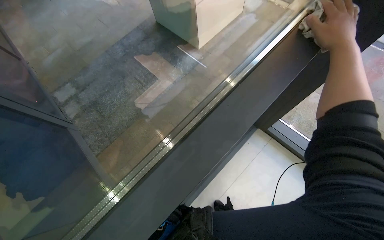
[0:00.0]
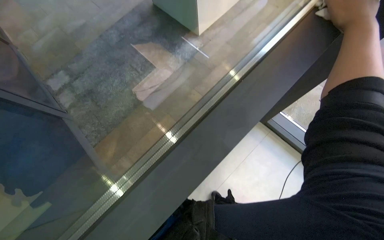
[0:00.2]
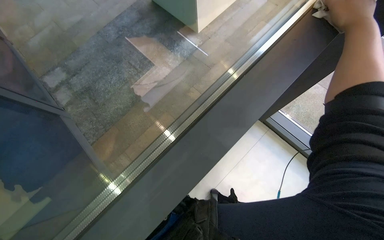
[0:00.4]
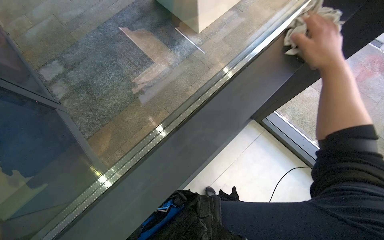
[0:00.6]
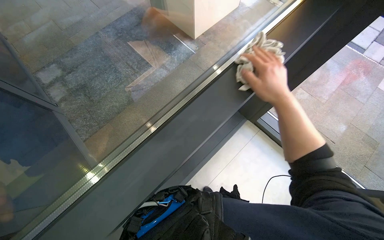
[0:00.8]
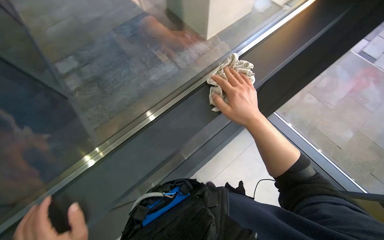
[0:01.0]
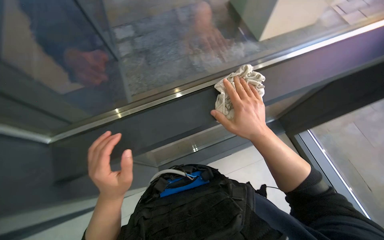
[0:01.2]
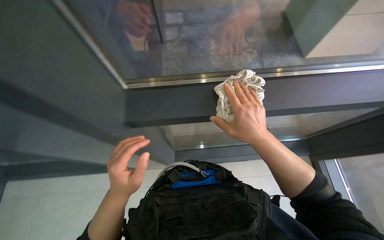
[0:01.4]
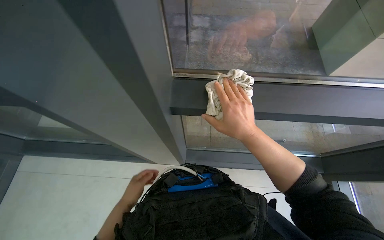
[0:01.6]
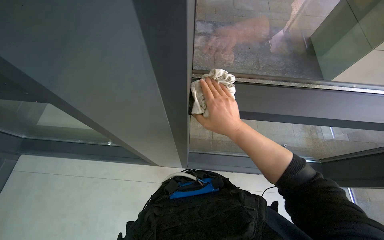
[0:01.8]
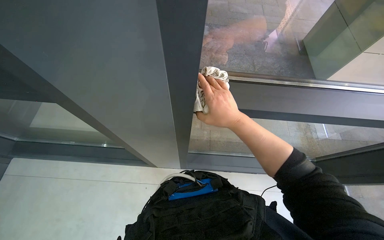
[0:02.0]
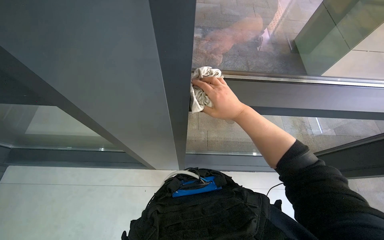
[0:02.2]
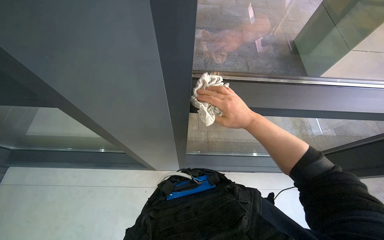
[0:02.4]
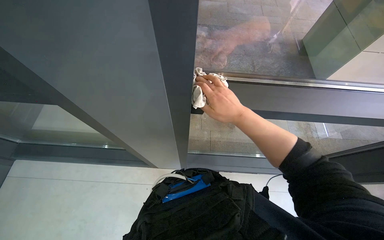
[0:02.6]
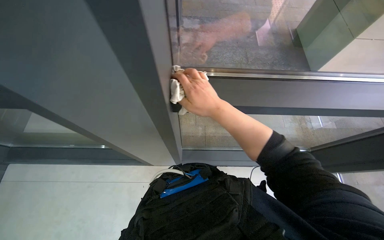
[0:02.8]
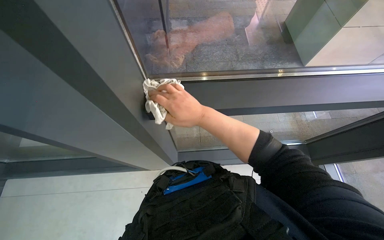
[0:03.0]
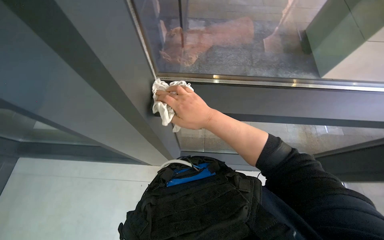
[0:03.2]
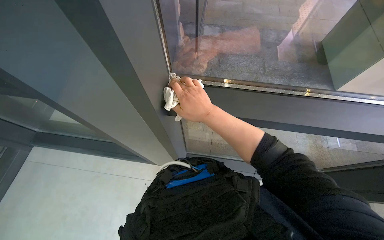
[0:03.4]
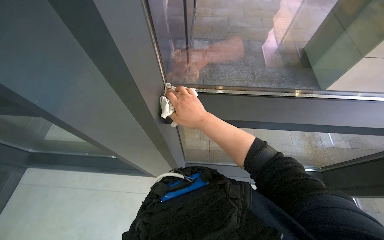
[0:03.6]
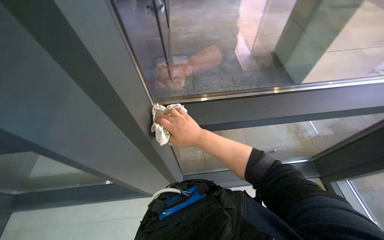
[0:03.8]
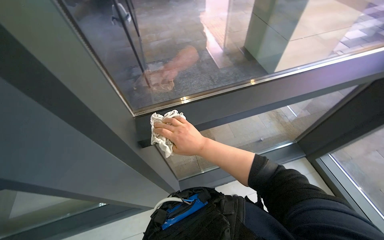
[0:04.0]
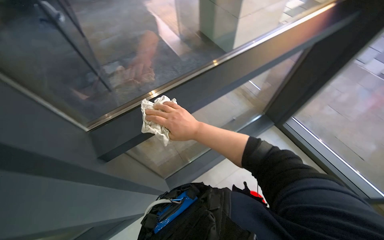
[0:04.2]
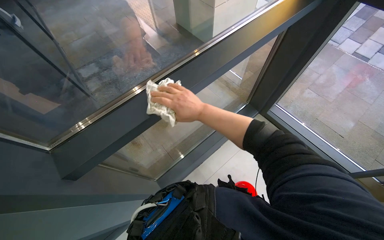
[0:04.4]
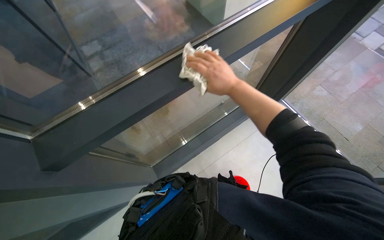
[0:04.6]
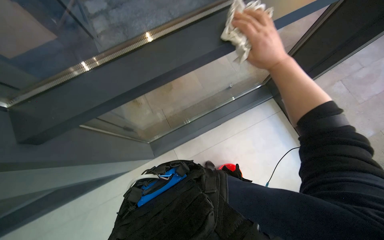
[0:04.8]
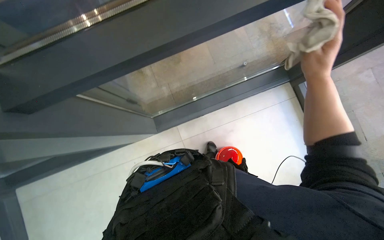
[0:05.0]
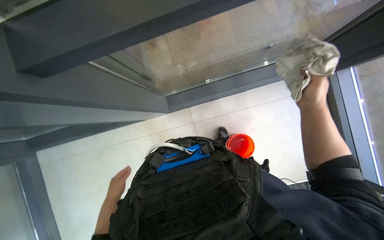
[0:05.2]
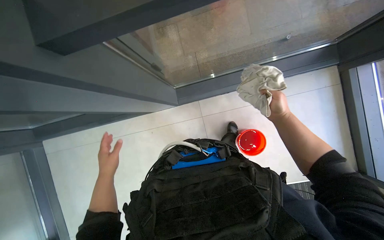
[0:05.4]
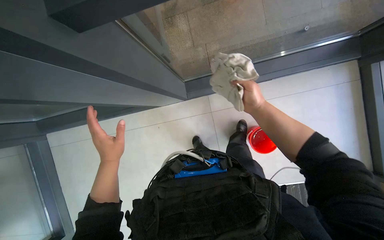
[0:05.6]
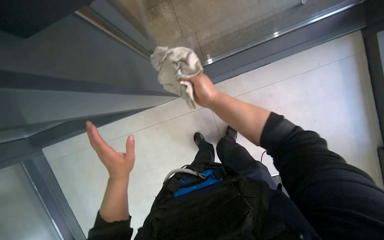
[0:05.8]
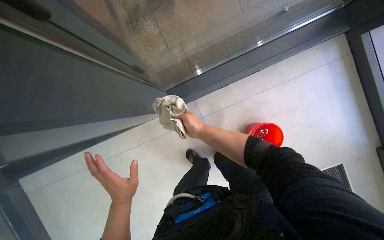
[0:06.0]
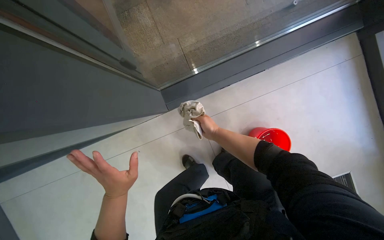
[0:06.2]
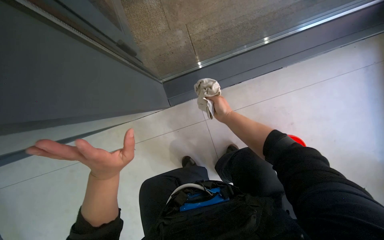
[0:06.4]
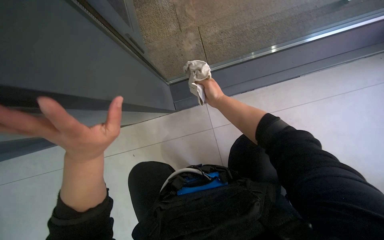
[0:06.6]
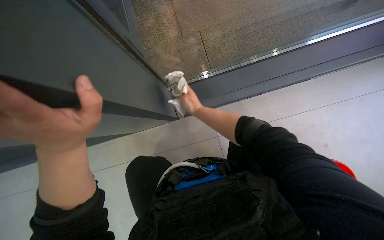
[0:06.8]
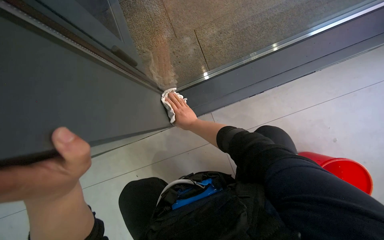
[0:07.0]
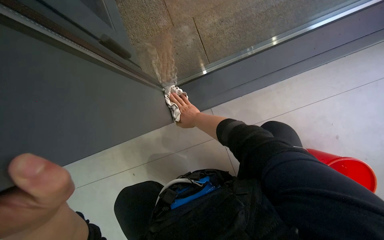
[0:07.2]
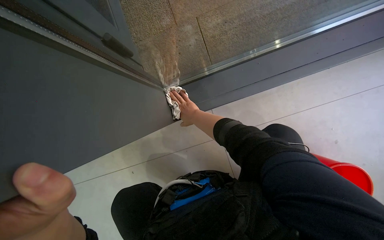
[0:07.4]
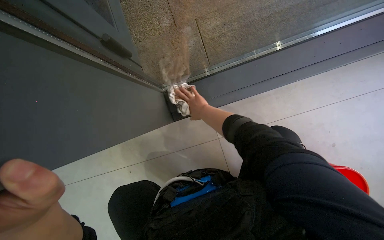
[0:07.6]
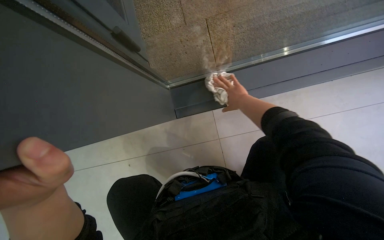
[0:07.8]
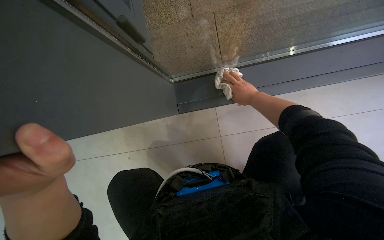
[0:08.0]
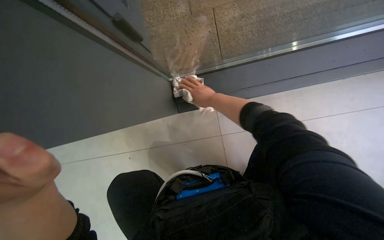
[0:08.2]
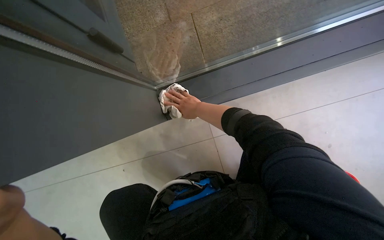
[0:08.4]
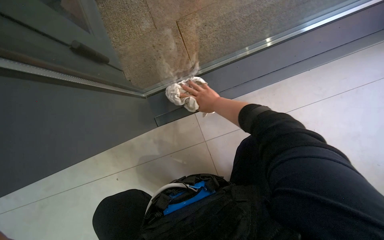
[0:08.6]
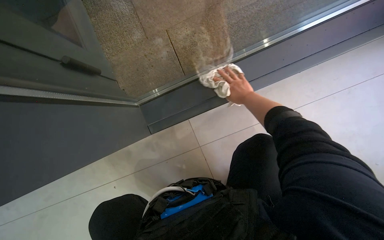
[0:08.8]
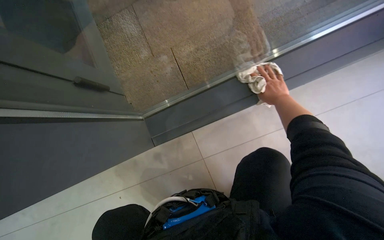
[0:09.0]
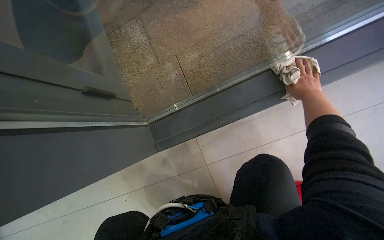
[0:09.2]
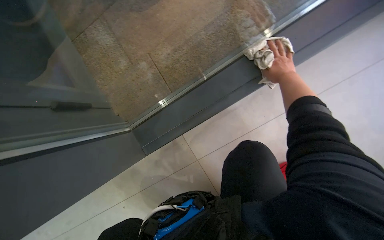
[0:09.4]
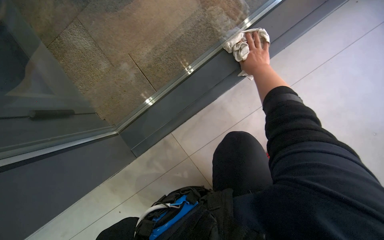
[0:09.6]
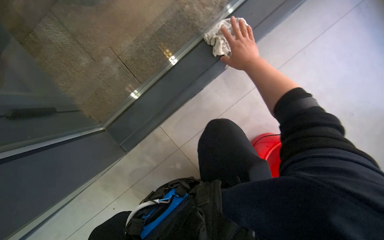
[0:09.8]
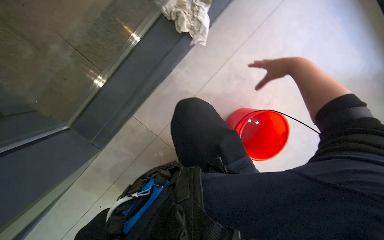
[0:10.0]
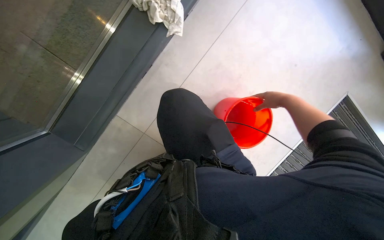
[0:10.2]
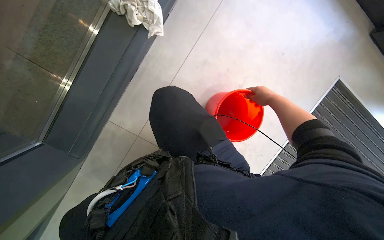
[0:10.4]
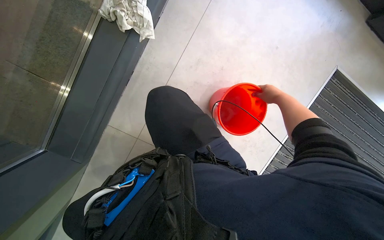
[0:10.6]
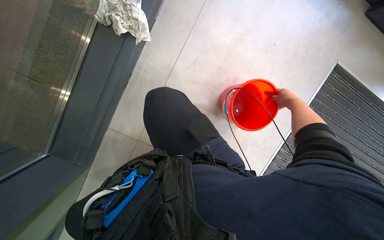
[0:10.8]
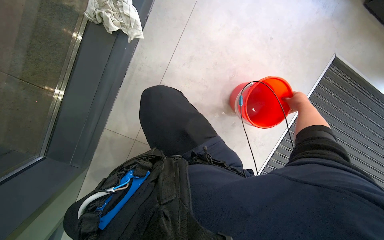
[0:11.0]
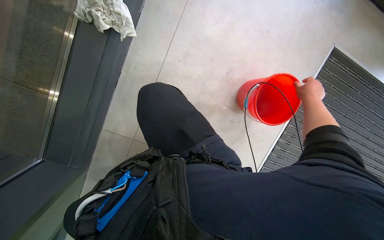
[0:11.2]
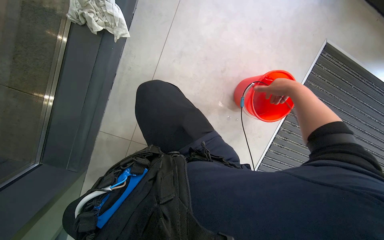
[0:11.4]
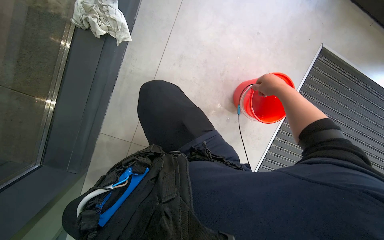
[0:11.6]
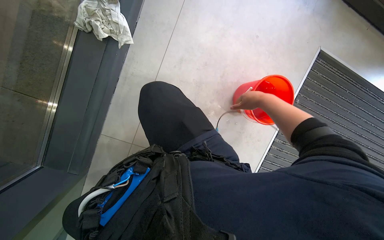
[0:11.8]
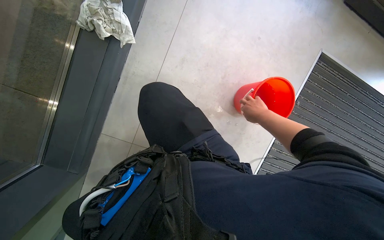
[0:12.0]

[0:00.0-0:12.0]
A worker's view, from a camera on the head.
Job: cleaning windows.
The whole recording: Cleaning window frame. The worker dips a cloth into a bucket and wipes the window frame.
0:00.0 to 0:01.6: The wearer's head swings about 35 degrees to the left.
0:03.0 to 0:04.4: The wearer's head swings some 35 degrees to the right.
0:04.4 to 0:06.0: The camera pitches downward, by about 40 degrees. The scene turns about 25 degrees clockwise in the picture.
0:06.0 to 0:07.6: The wearer moves some 60 cm.
0:07.6 to 0:09.0: The right hand goes left and right, approximately 25 cm each way, reversing 2 times.
0:09.0 to 0:10.4: The head rotates some 40 degrees to the right. The wearer looks some 10 degrees further downward.

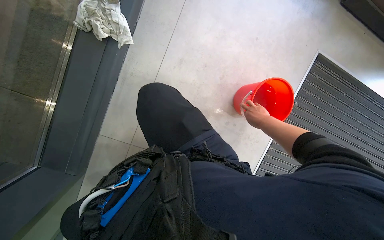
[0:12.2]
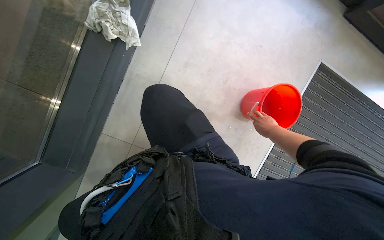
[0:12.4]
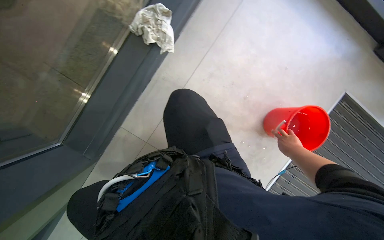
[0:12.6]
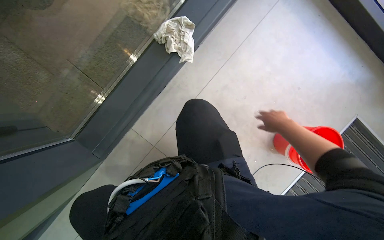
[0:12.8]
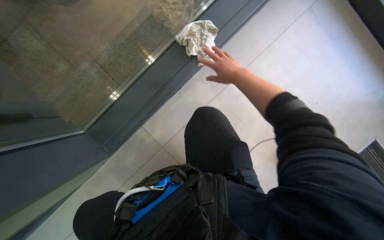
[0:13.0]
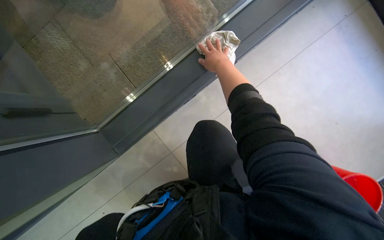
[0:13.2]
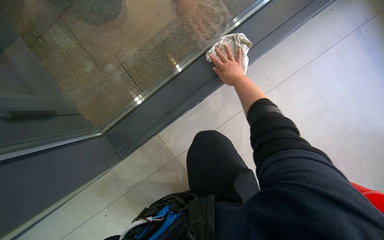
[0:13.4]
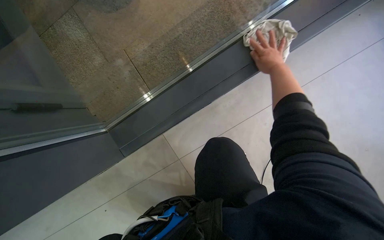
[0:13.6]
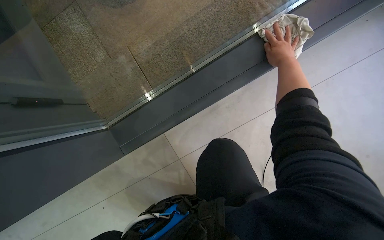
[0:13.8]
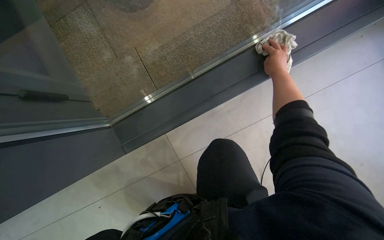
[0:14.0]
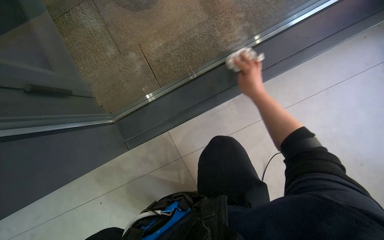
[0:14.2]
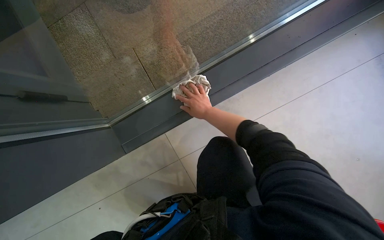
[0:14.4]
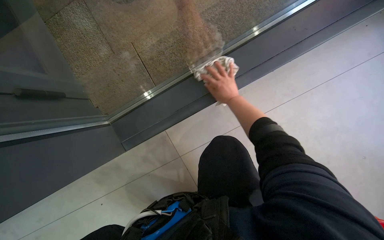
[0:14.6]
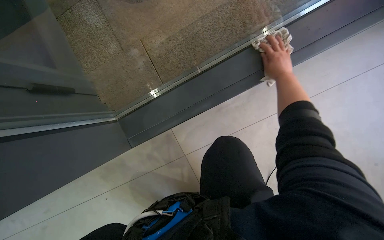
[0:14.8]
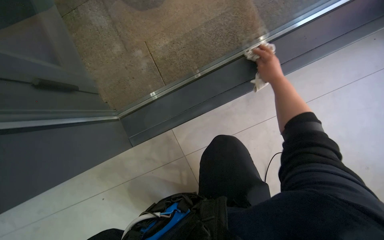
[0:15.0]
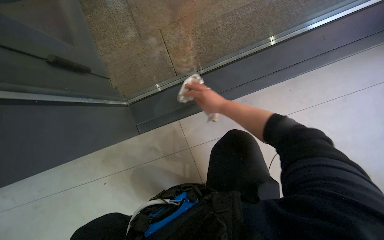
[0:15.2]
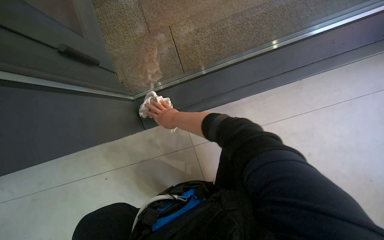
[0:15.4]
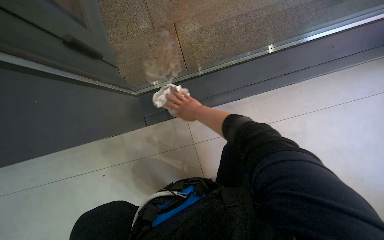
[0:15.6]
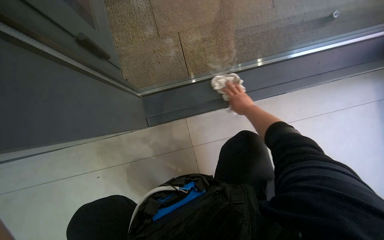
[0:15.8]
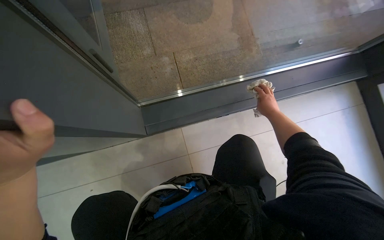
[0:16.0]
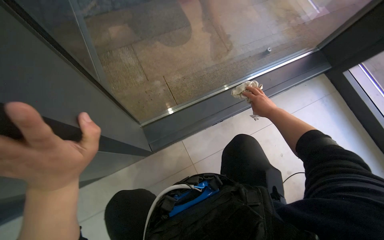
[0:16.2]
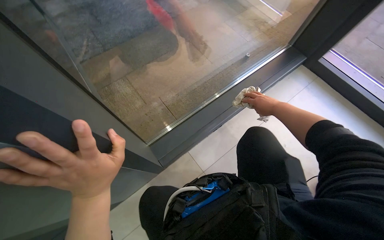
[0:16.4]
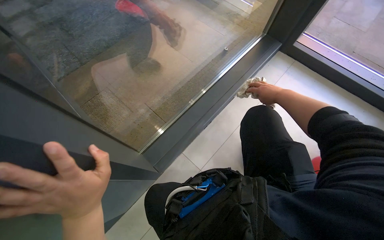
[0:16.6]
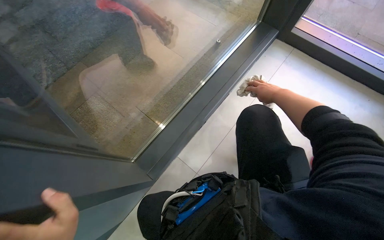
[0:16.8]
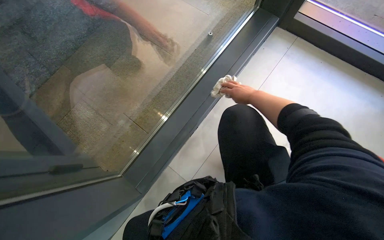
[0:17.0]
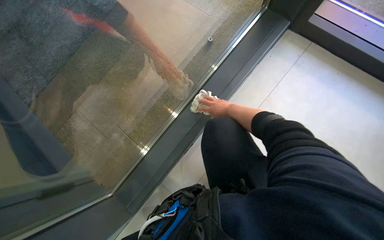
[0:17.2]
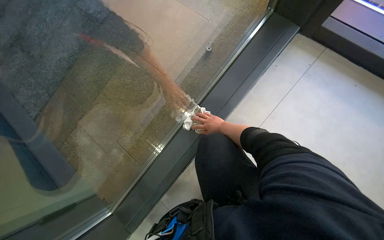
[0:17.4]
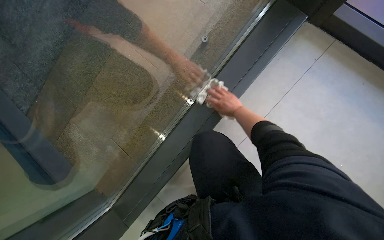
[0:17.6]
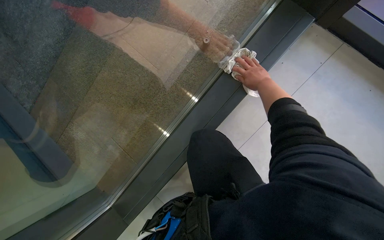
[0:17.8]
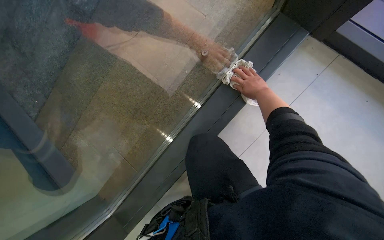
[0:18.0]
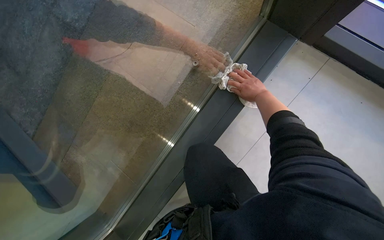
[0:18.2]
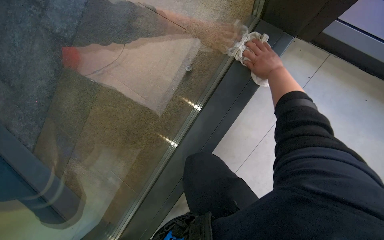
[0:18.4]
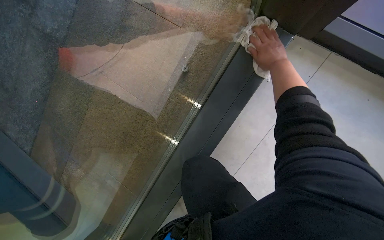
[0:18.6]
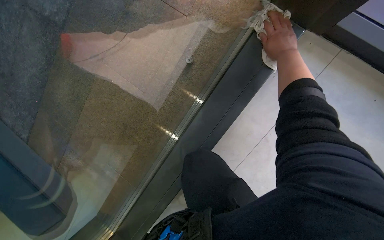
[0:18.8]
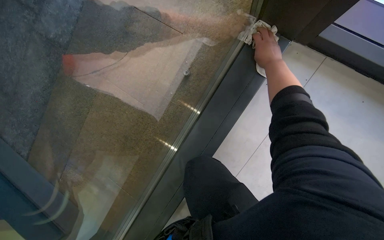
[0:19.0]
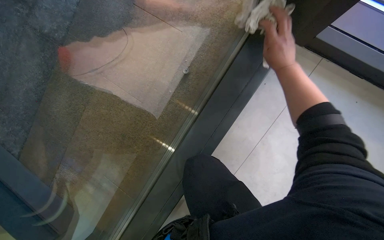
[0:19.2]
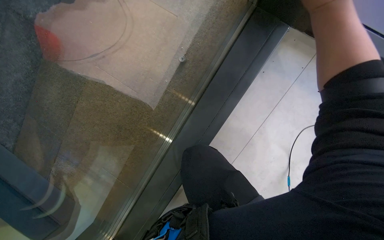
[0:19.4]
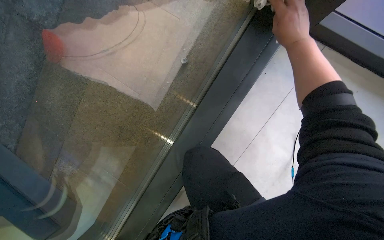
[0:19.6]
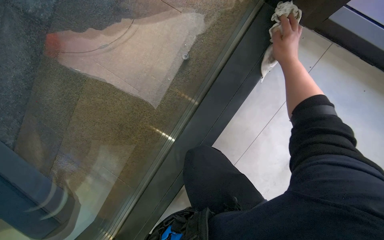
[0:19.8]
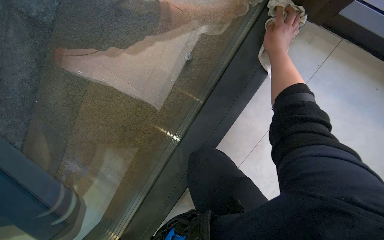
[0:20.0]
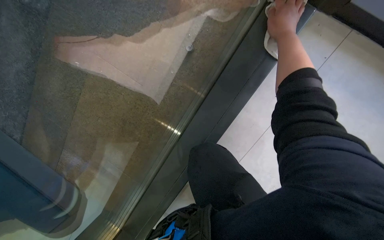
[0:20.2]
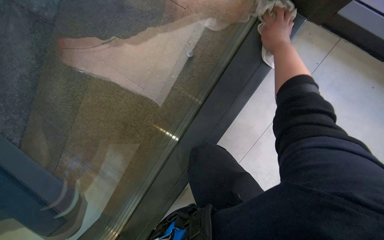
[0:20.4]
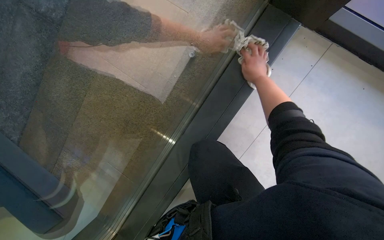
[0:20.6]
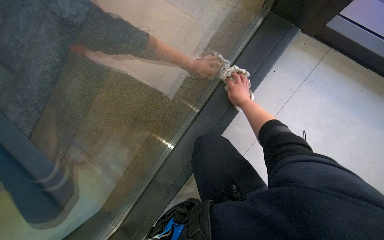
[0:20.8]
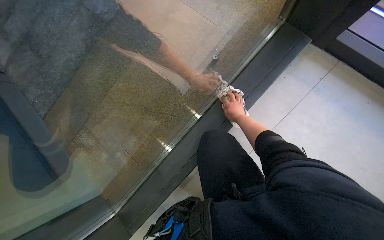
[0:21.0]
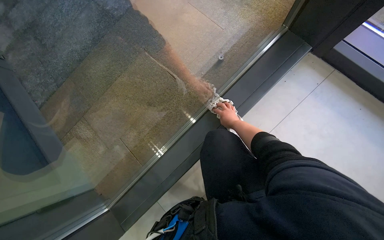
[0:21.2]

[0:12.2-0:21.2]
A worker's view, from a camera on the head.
Job: cleaning windows.
The whole recording: Cleaning window frame. The worker dips a cloth into a bucket and wipes the window frame.
0:12.2 to 0:13.8: The head turns to the left by roughly 40 degrees.
0:13.8 to 0:15.2: The right hand goes left and right, about 20 cm each way, reversing 2 times.
0:15.2 to 0:16.6: The wearer looks some 30 degrees further to the right. The view tips upward by about 25 degrees.
0:16.6 to 0:18.2: The wearer moves some 80 cm. The view tips downward by approximately 25 degrees.
0:18.2 to 0:19.8: The right hand is displaced up the picture by some 10 cm.
0:19.8 to 0:21.2: The view tips upward by about 10 degrees. The right hand is displaced down the picture, to the left and farther from the camera by some 35 cm.
